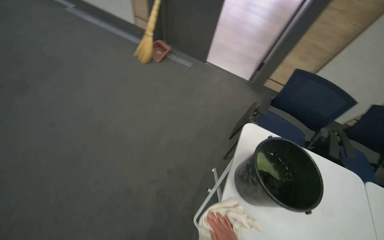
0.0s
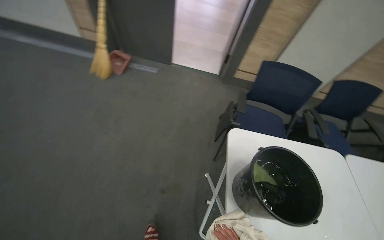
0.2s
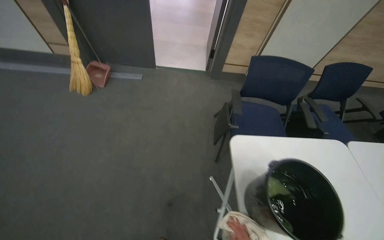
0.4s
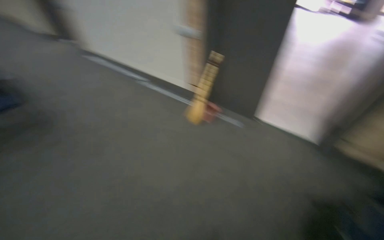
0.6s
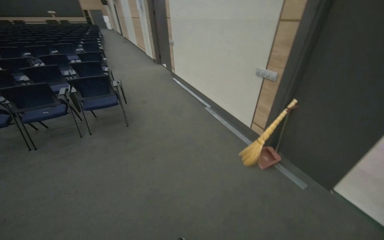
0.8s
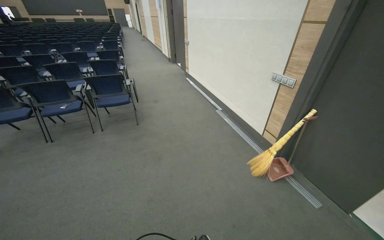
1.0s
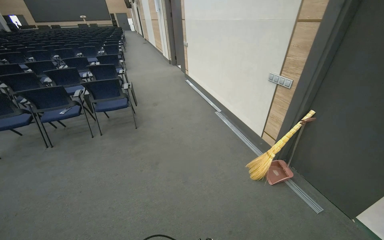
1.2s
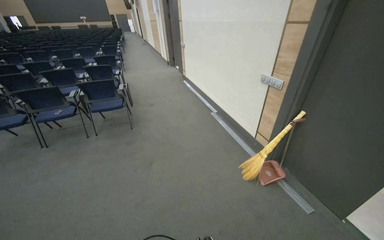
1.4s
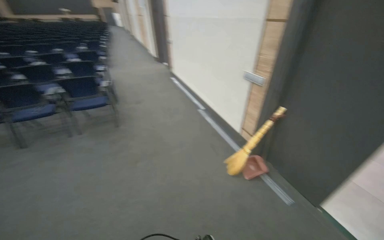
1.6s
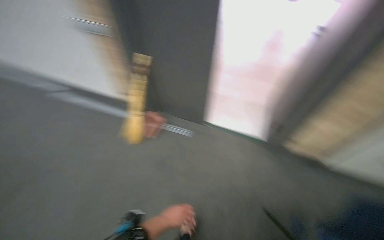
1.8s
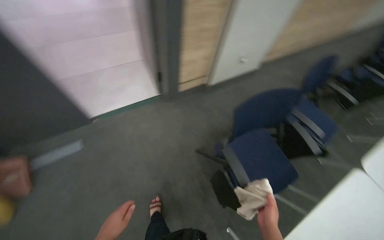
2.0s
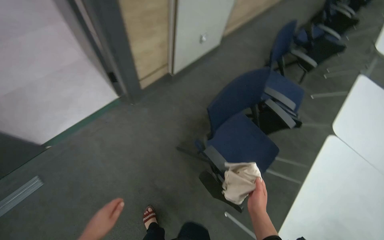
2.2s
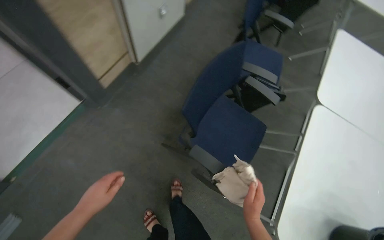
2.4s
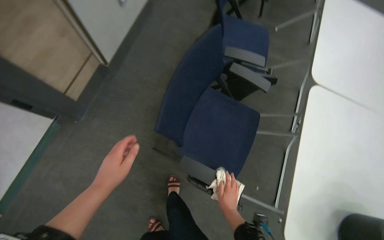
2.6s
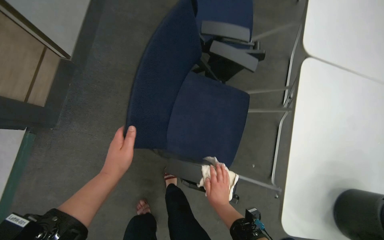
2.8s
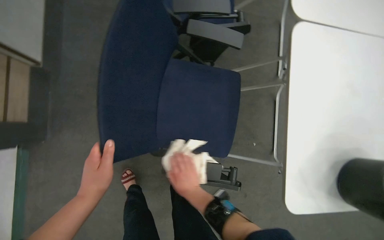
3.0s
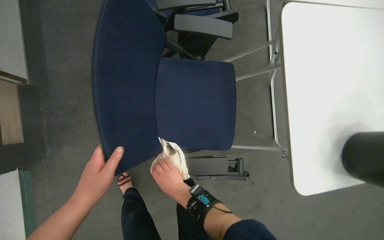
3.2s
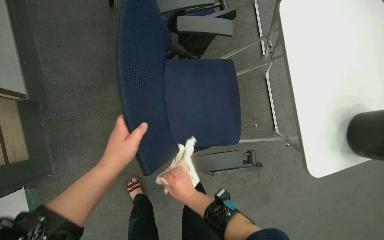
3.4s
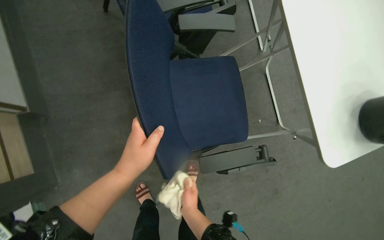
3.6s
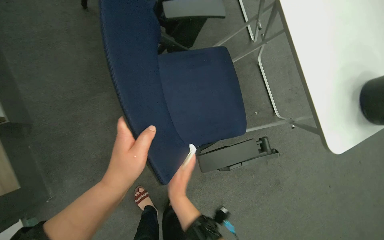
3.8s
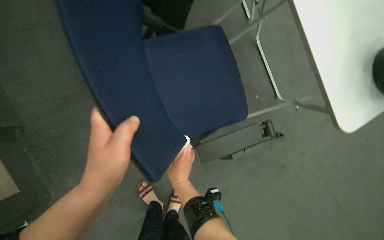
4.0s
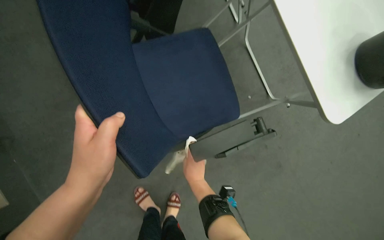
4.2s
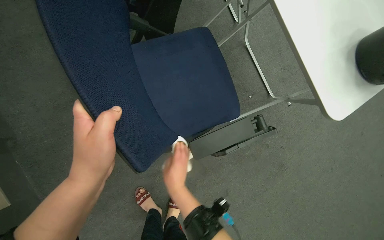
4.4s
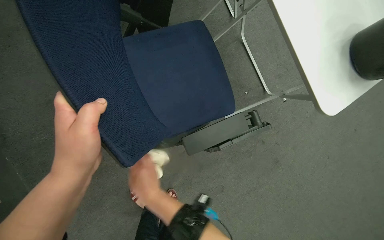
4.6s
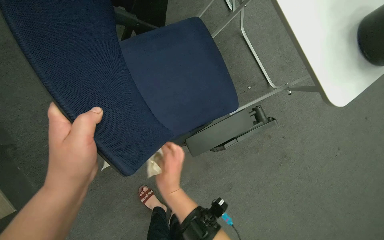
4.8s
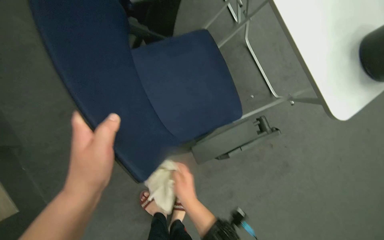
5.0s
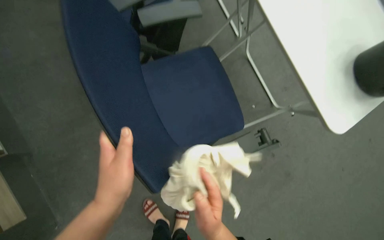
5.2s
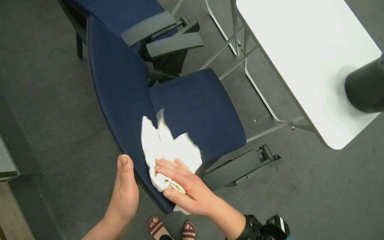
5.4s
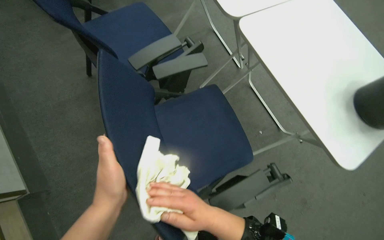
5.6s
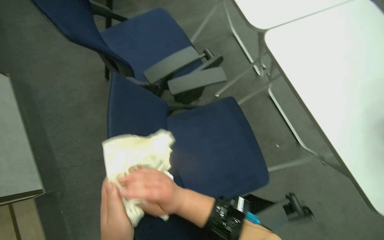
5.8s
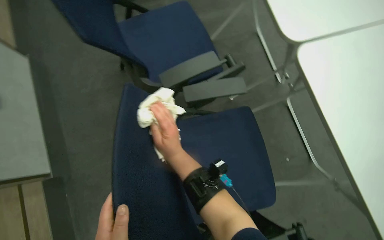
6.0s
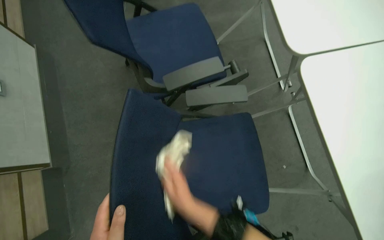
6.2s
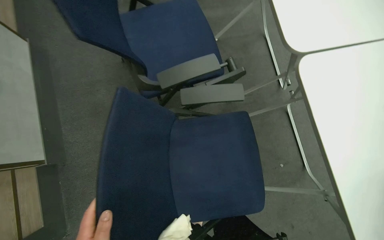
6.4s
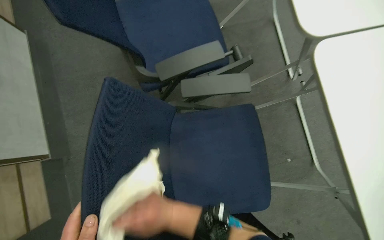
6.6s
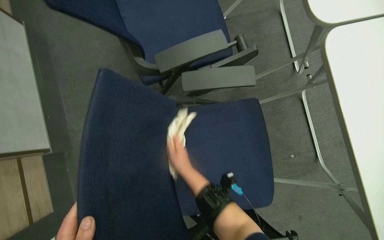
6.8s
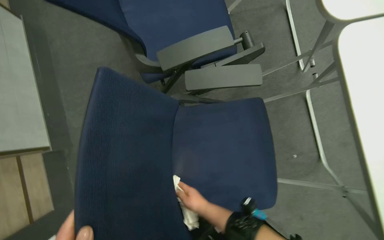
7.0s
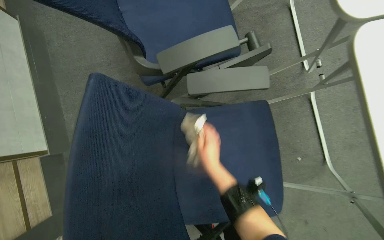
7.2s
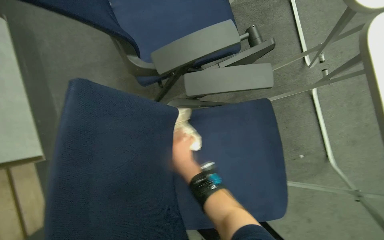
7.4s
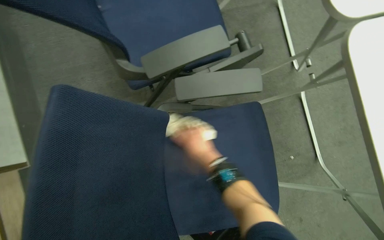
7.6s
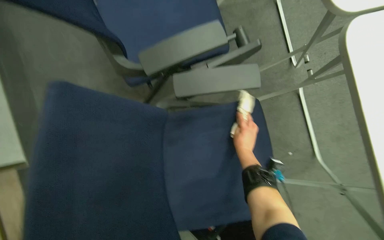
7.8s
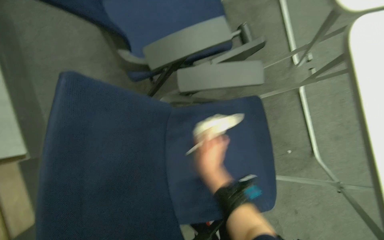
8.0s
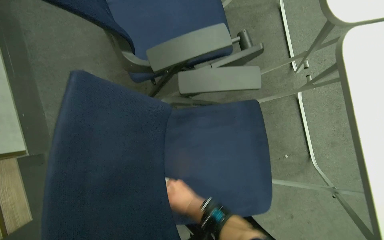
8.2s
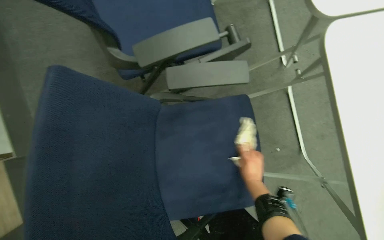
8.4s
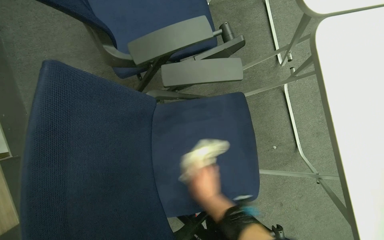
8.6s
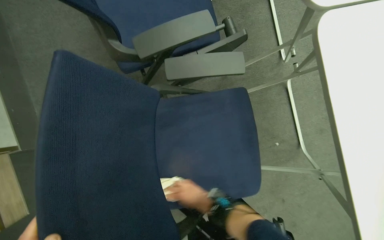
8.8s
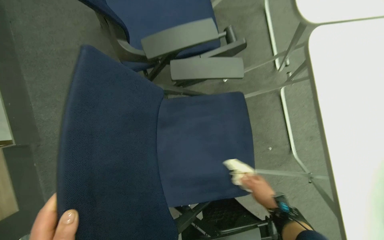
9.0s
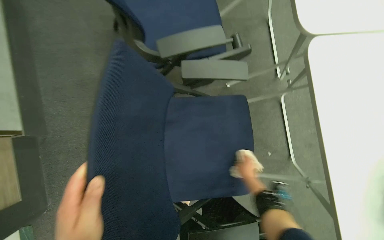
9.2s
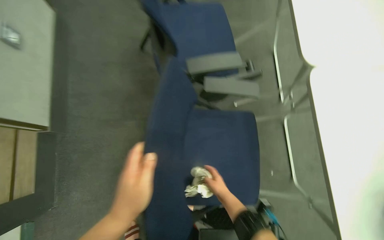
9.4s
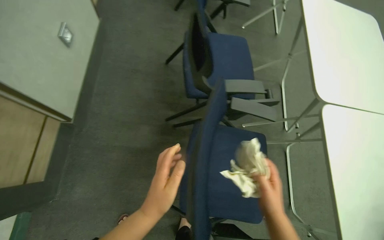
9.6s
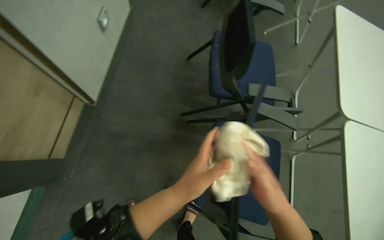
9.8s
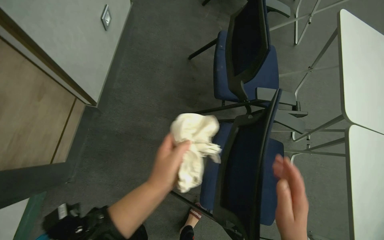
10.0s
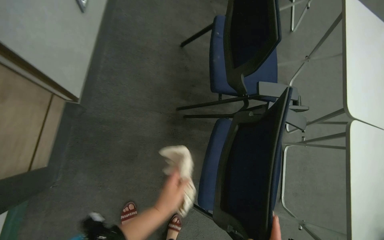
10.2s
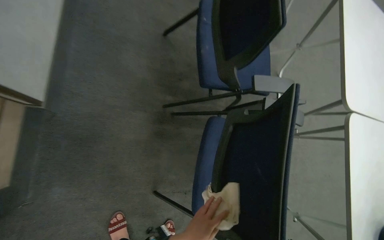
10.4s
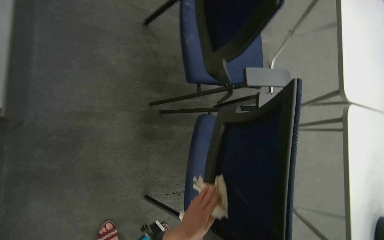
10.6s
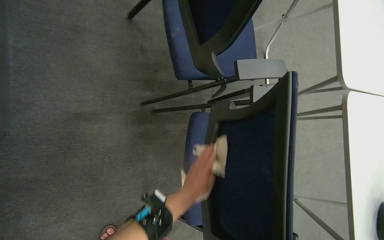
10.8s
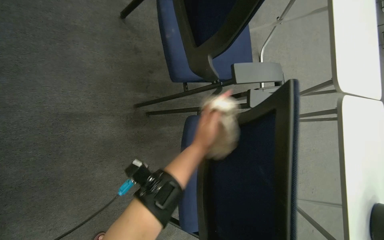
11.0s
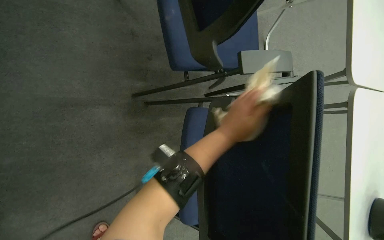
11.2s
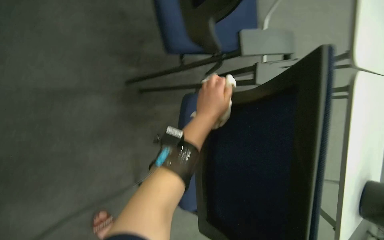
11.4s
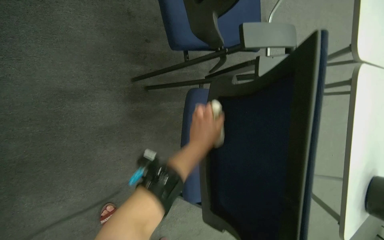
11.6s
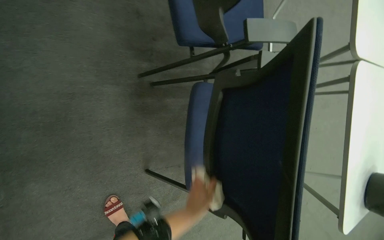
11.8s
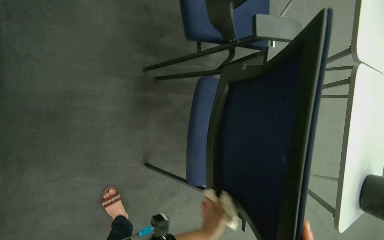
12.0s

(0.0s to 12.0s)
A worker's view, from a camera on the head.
Job: wiping surfaces.
The whole recording: Wiping conference room tables and chairs. The worker wipes down tables and chairs in the conference room, periodically rinsing the cloth.
1.6s - 3.0s: The wearer moves some 60 cm. The head turns to the right by about 145 degrees. The camera pitches downward, by approximately 65 degrees.
3.0s - 4.4s: Everything in view rotates approximately 30 degrees counterclockwise. The left hand moves up the picture, about 10 cm. The right hand moves nearer and farther over some 10 cm, changing direction 2 times.
4.4s - 6.0s: The right hand shifts roughly 35 cm up the picture, and goes to the right and returns, approximately 5 cm each way.
7.6s - 9.0s: The right hand goes left and right, roughly 25 cm each way, reversing 4 times.
9.0s - 10.4s: The camera travels to the left, about 40 cm.
10.4s - 12.0s: The view tips downward by some 10 degrees. The left hand goes up the picture and returns, about 35 cm each way.

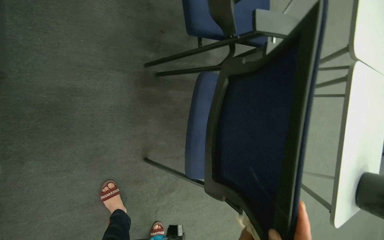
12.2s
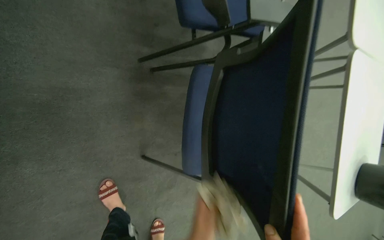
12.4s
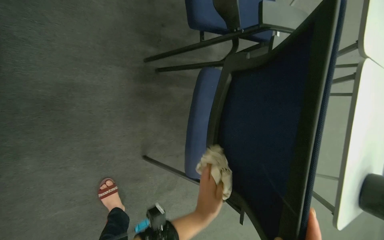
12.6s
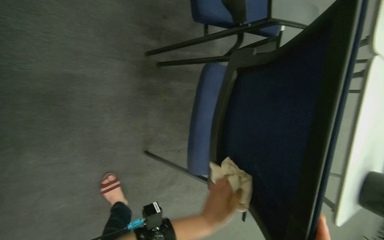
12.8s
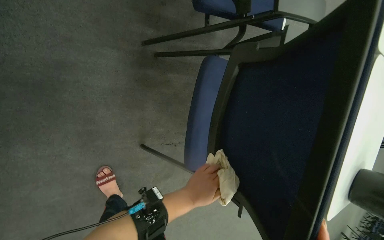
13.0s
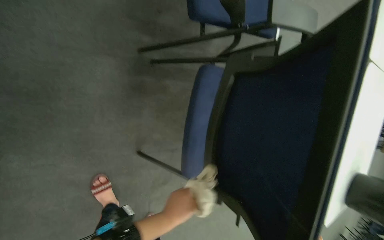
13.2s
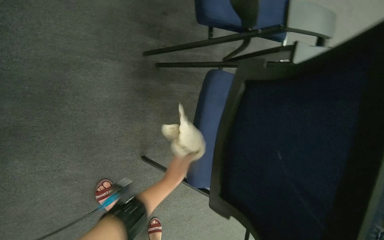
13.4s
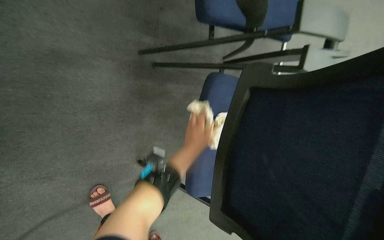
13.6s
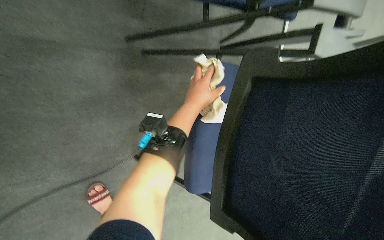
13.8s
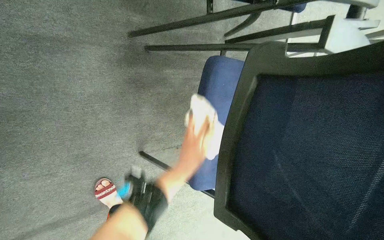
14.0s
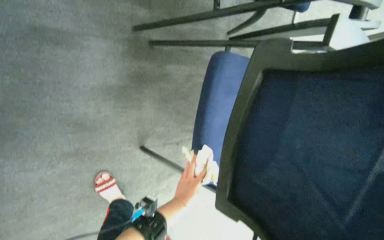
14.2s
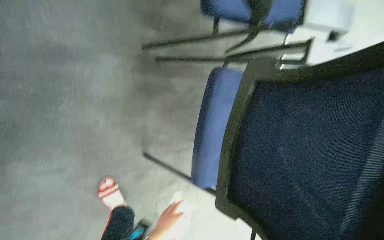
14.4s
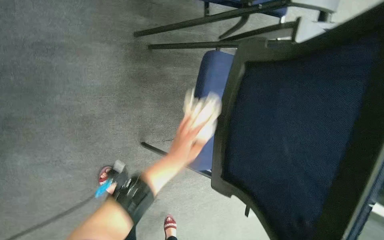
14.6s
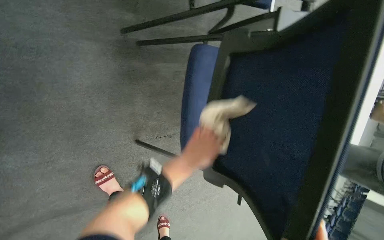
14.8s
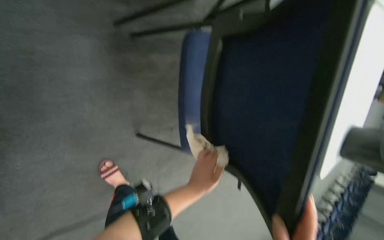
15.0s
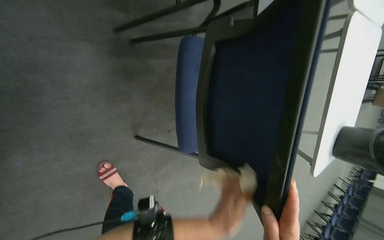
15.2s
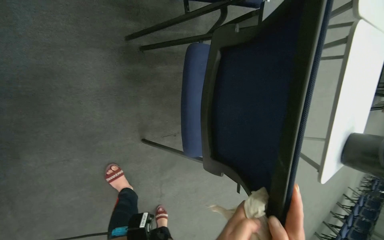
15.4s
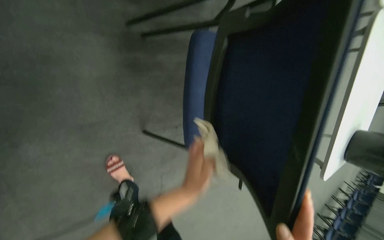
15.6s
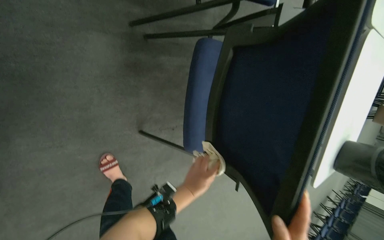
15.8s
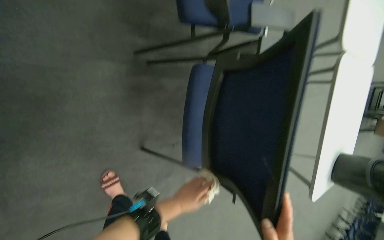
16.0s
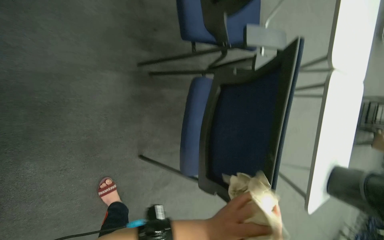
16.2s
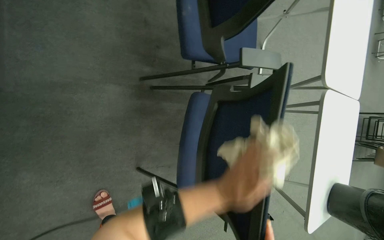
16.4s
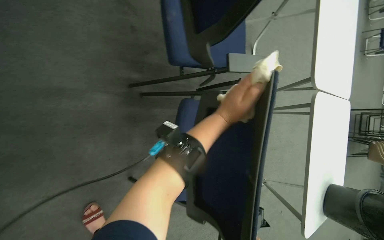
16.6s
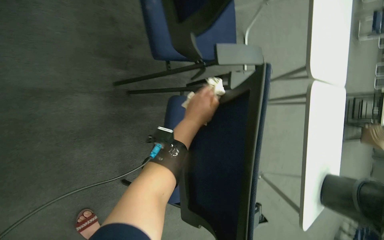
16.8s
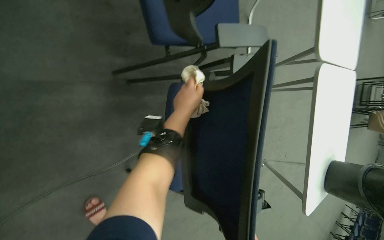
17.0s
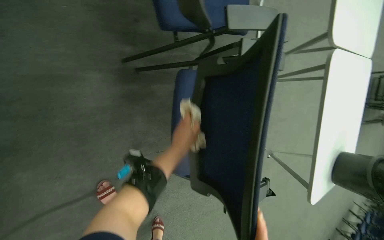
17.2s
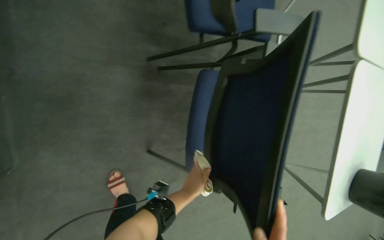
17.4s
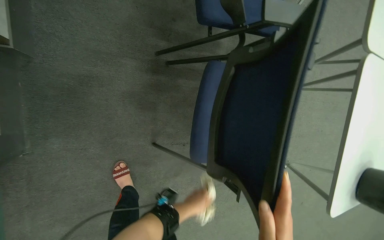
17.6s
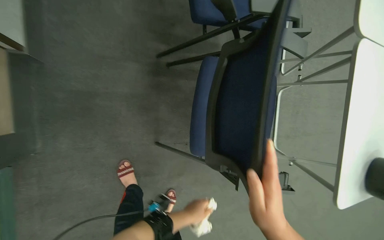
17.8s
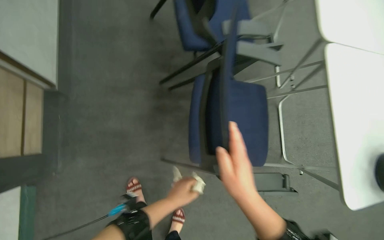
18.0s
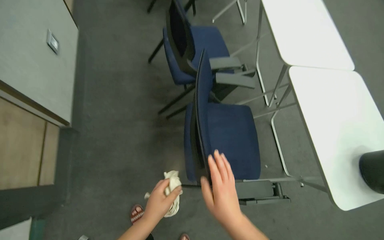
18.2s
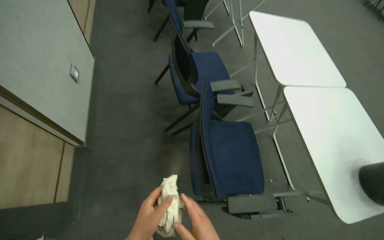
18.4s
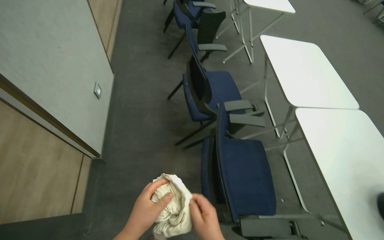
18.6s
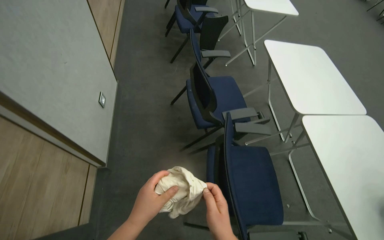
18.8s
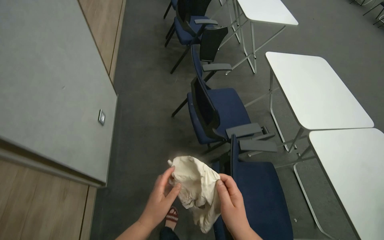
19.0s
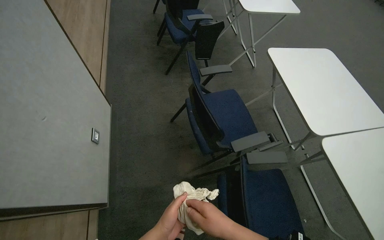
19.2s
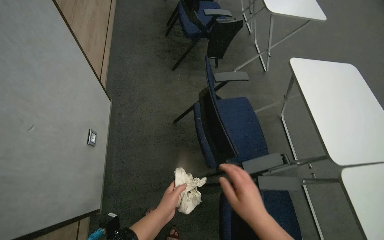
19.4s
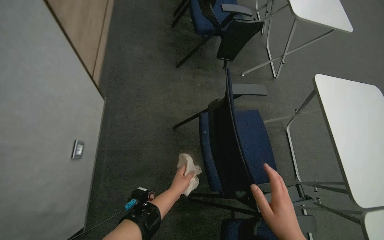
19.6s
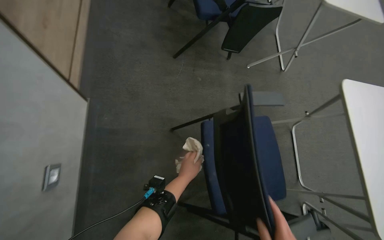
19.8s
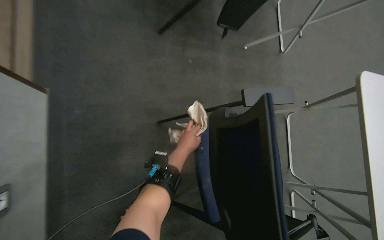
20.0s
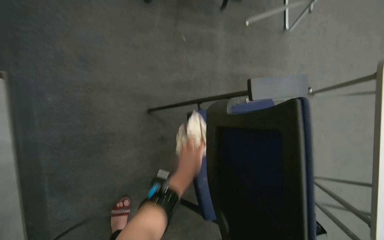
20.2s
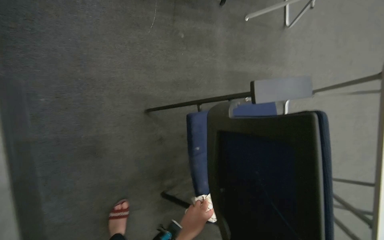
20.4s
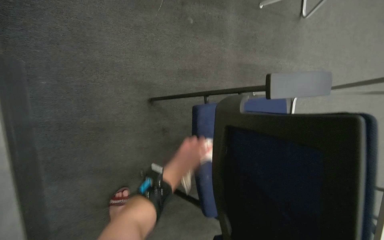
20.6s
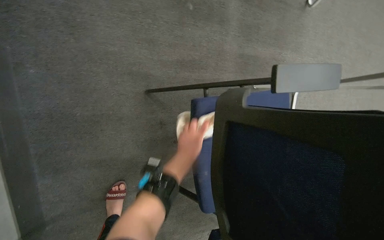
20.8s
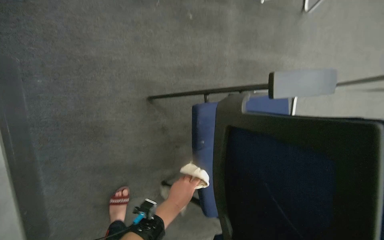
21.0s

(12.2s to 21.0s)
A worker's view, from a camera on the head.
Job: wiping surfaces.
The whole recording: Wiping conference room tables and chairs. The worker wipes down tables and chairs in the conference room, periodically rinsing the cloth.
13.6s - 15.2s: The left hand swings up and down the picture, roughly 40 cm each way, with 3 reversals.
15.2s - 16.6s: The camera pitches upward, by some 15 degrees.
16.6s - 18.0s: The left hand is displaced down the picture by about 40 cm.
18.0s - 19.6s: The camera travels roughly 50 cm. The view tips upward by some 15 degrees.
19.6s - 21.0s: The head travels roughly 50 cm. The camera pitches downward, by approximately 25 degrees.
